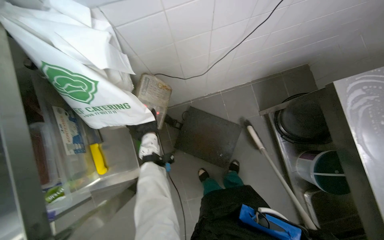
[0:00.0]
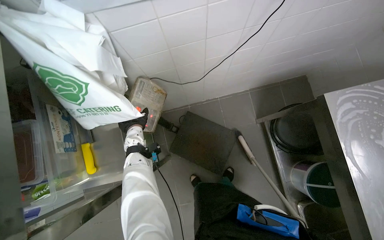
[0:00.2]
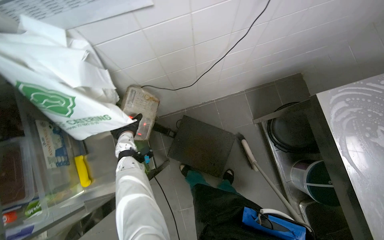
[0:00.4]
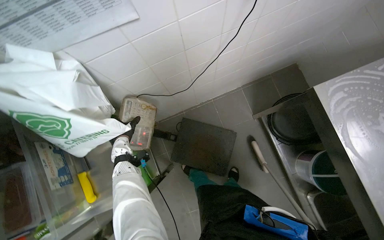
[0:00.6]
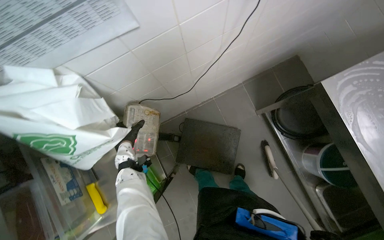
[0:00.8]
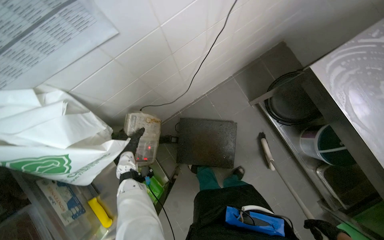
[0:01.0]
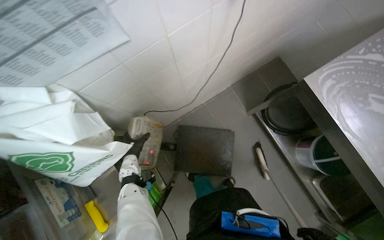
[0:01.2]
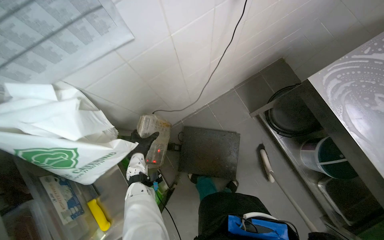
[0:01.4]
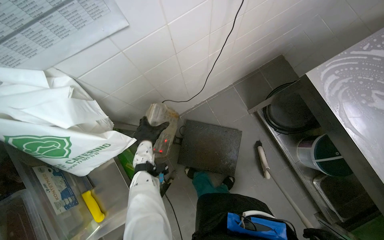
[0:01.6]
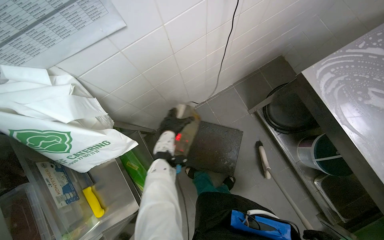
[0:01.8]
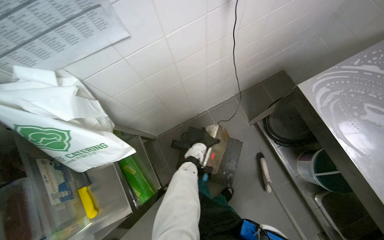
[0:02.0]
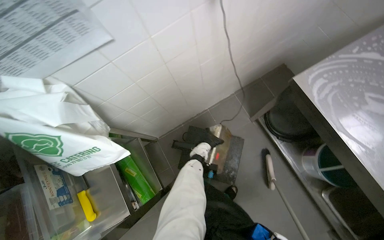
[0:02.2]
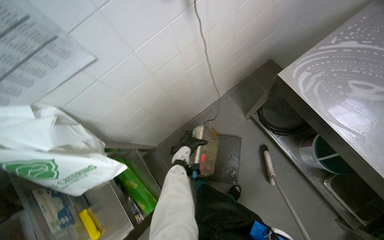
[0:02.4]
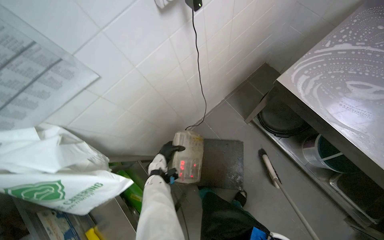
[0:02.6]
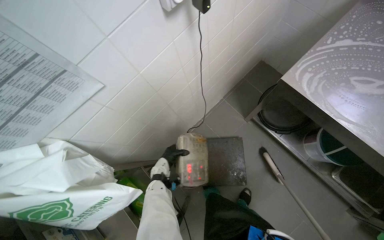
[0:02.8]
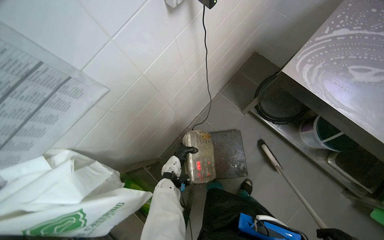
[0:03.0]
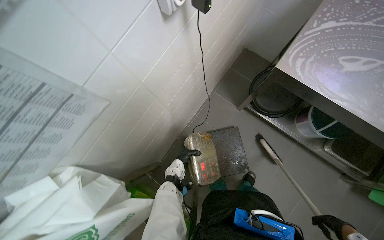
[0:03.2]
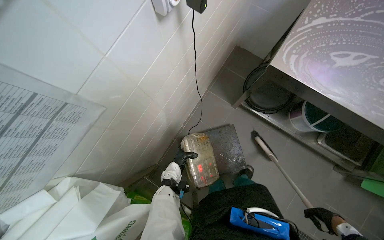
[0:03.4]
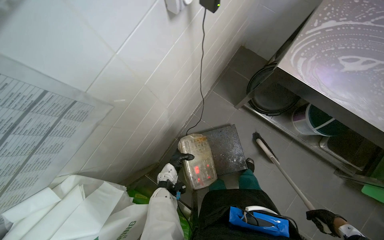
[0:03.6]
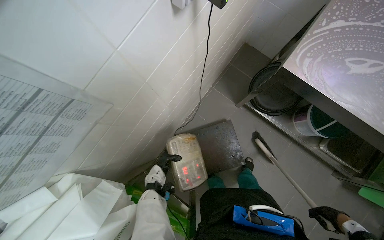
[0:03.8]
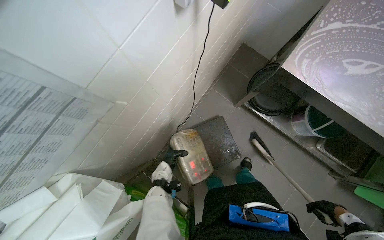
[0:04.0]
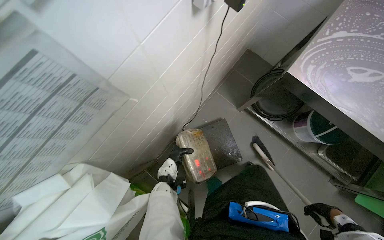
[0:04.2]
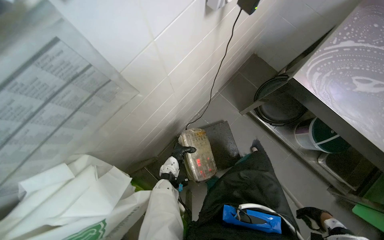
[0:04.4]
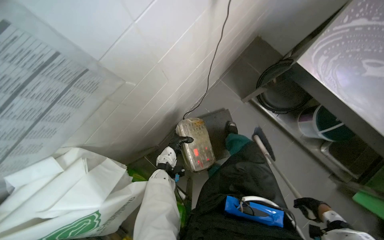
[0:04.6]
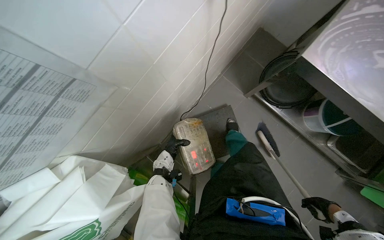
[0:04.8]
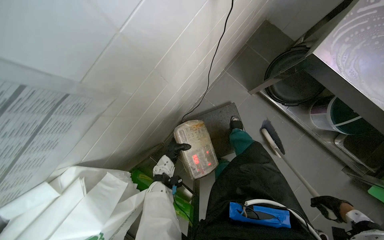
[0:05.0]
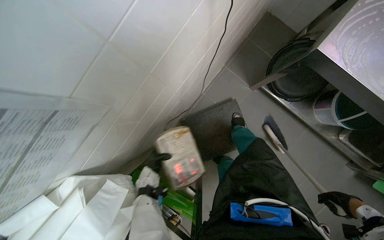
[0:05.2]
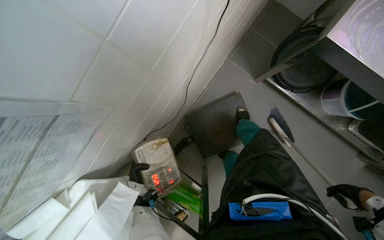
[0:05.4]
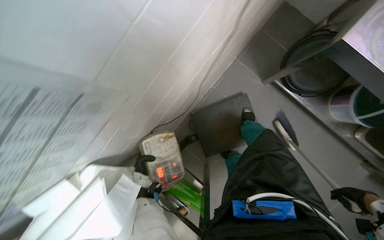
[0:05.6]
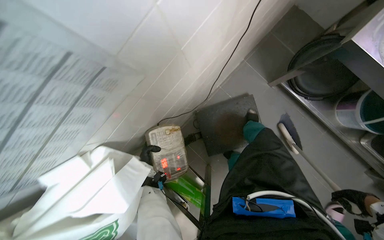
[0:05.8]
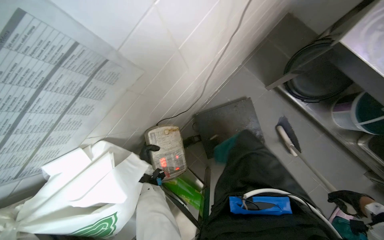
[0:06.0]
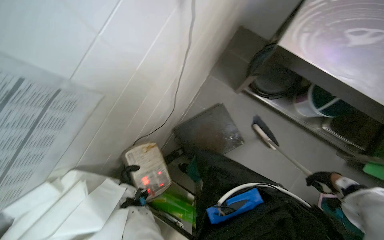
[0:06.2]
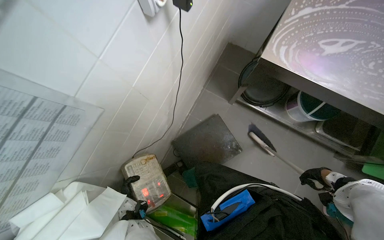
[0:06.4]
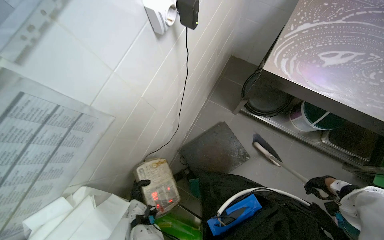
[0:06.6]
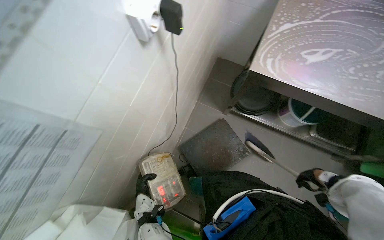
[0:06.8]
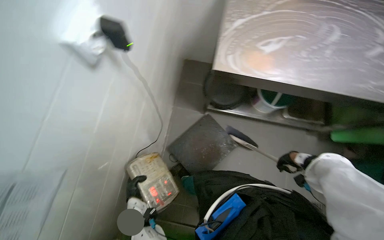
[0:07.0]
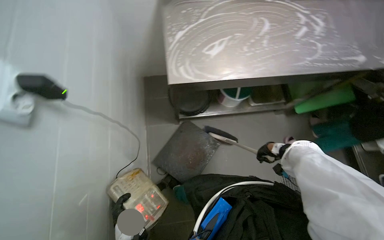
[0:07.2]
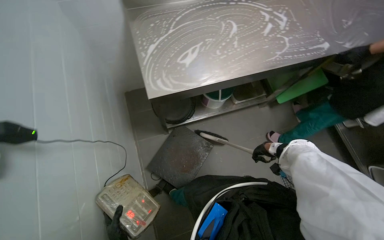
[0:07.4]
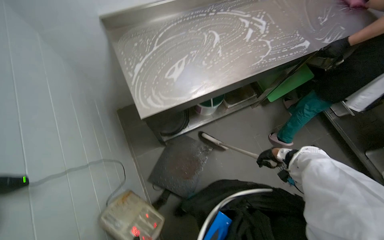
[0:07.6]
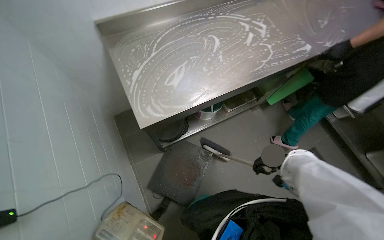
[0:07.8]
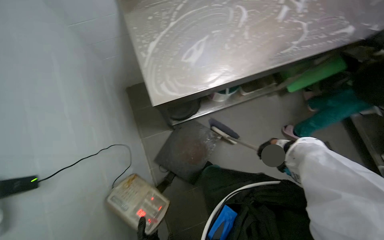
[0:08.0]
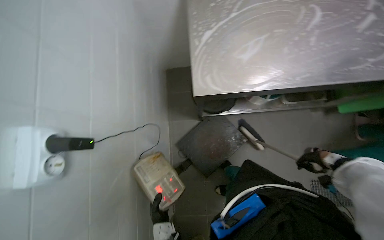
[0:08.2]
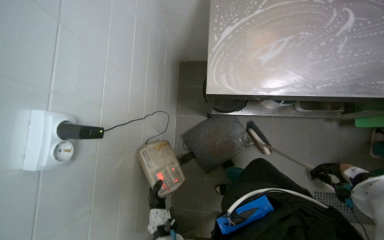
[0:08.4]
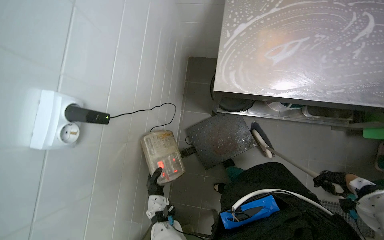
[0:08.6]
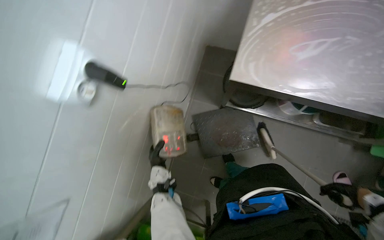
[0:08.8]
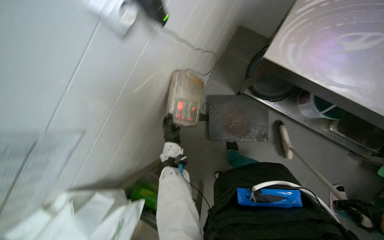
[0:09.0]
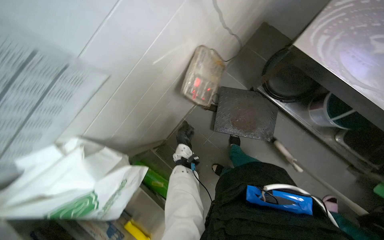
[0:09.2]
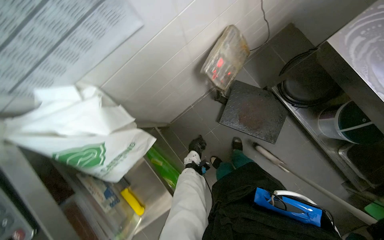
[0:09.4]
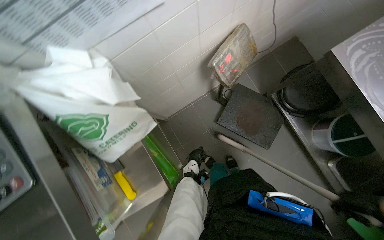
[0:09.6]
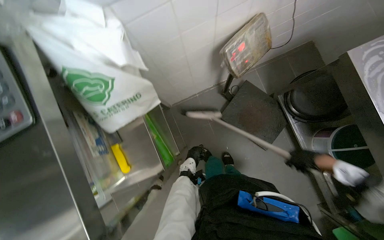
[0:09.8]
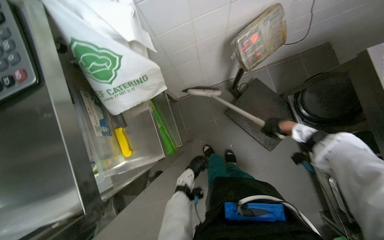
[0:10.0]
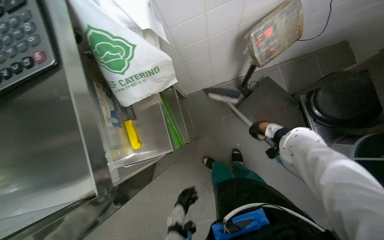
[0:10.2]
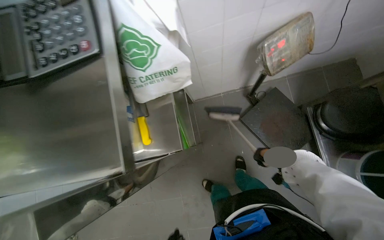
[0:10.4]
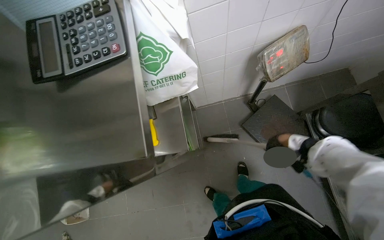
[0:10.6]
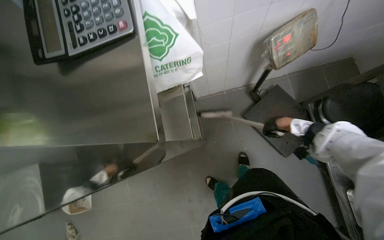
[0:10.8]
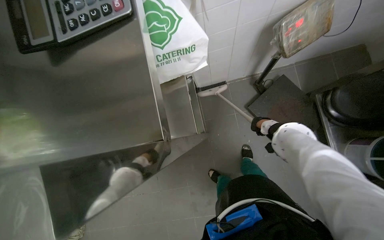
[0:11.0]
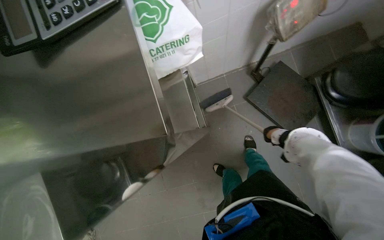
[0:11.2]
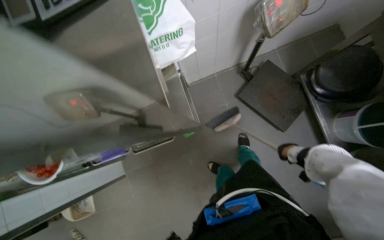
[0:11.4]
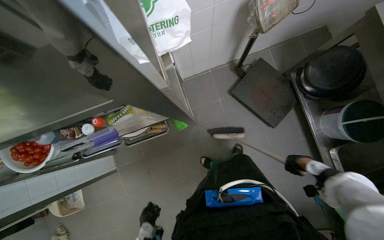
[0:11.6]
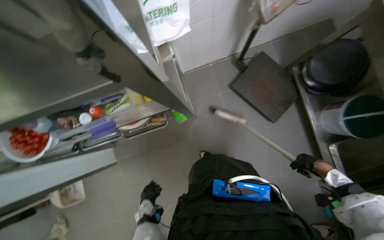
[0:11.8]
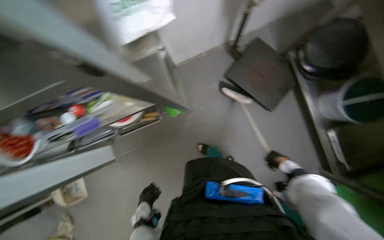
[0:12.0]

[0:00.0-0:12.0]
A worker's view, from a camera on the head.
Job: sweeping floor.
The whole recording: Sweeping kitchen floor. The worker sweeps the kitchen floor with a broom and dustpan, moving chairs to clean underneath them.
0:00.0 to 0:01.6: The left hand goes to the left and returns, roughly 15 cm each way.
0:06.0 to 0:07.6: The wearer's head swings some 70 degrees to the right. The camera pitches upward, by approximately 20 degrees.
0:07.6 to 0:09.0: The wearer looks about 55 degrees further to the left. The view tilts some 25 degrees downward.
0:09.0 to 0:10.4: Everything in view rotates approximately 45 degrees clockwise.
0:10.4 to 0:12.0: The right hand moves about 5 cm up the picture and comes back.

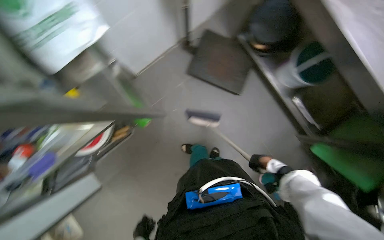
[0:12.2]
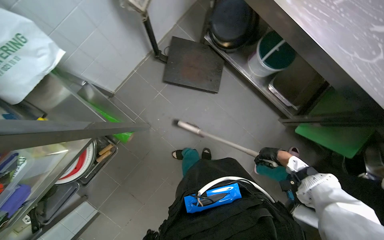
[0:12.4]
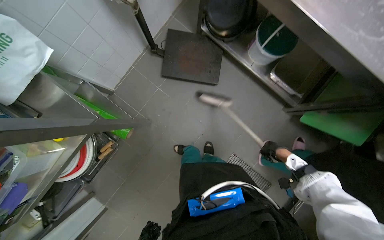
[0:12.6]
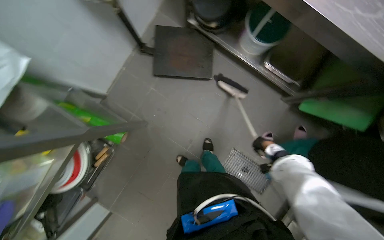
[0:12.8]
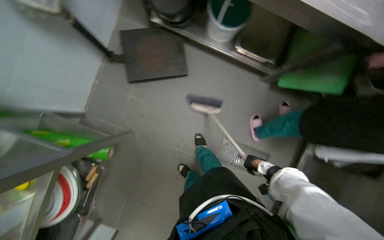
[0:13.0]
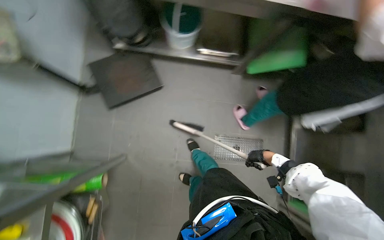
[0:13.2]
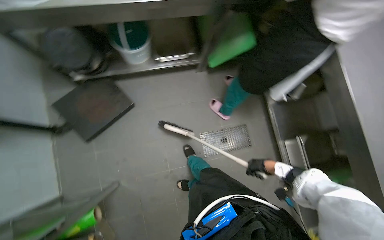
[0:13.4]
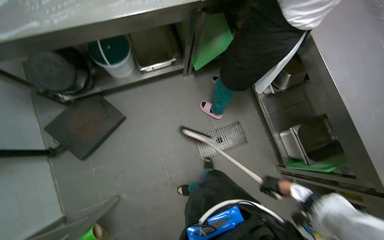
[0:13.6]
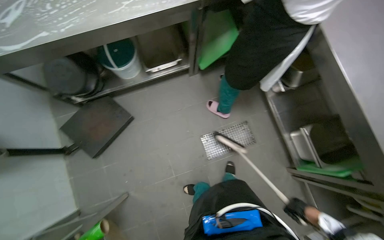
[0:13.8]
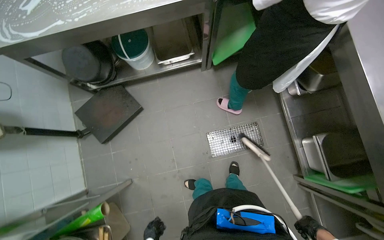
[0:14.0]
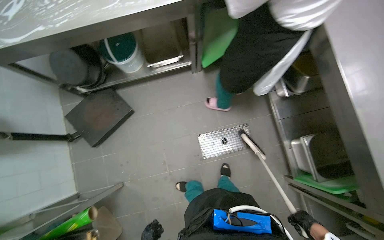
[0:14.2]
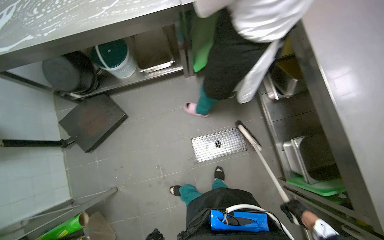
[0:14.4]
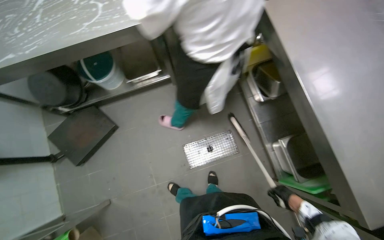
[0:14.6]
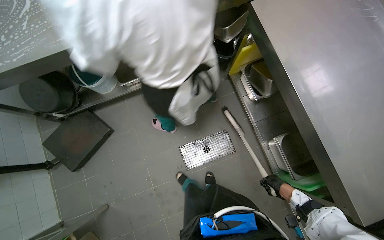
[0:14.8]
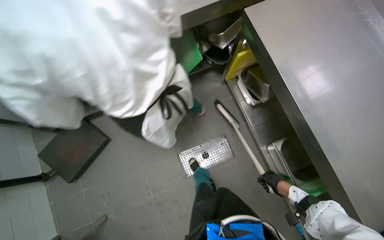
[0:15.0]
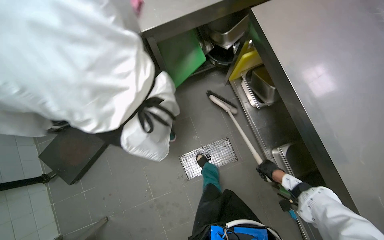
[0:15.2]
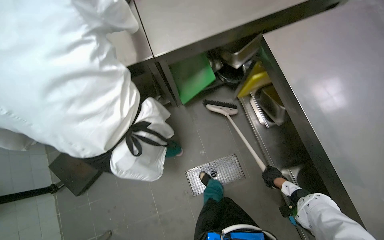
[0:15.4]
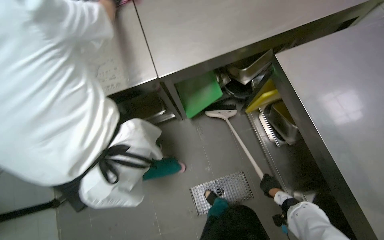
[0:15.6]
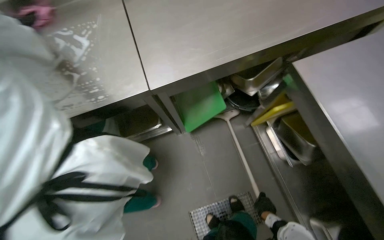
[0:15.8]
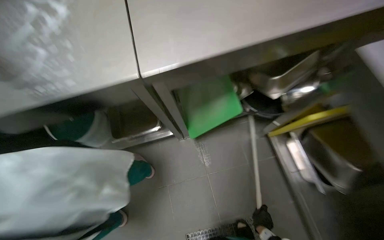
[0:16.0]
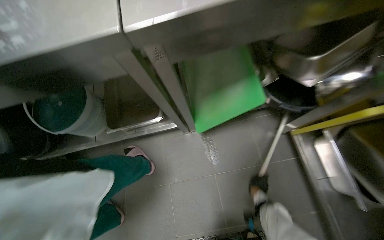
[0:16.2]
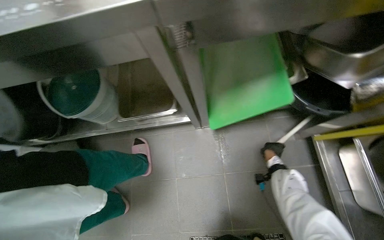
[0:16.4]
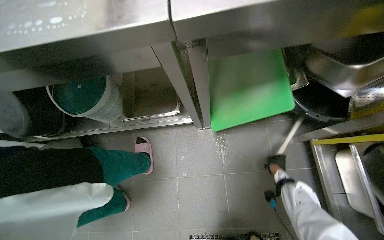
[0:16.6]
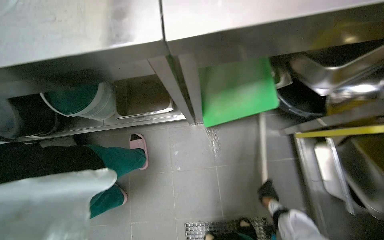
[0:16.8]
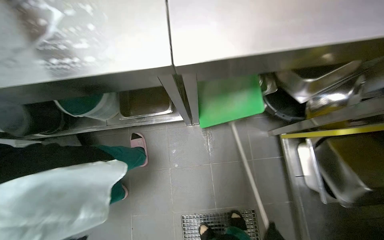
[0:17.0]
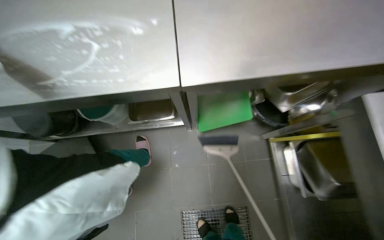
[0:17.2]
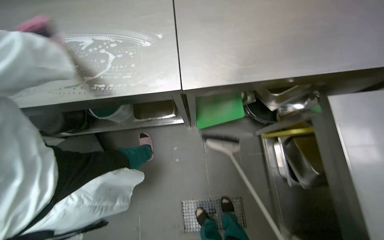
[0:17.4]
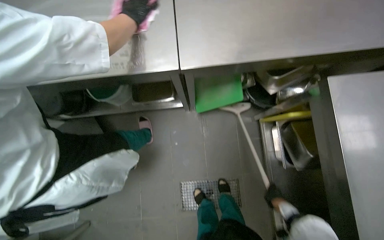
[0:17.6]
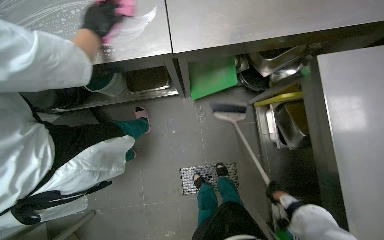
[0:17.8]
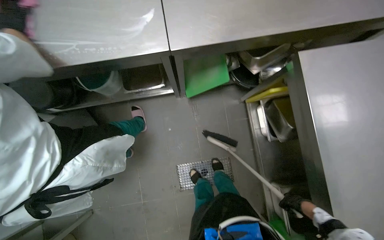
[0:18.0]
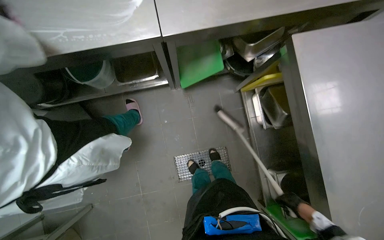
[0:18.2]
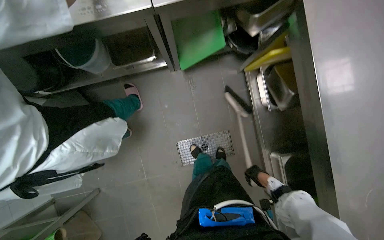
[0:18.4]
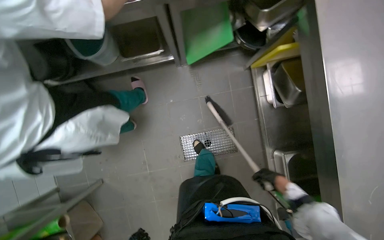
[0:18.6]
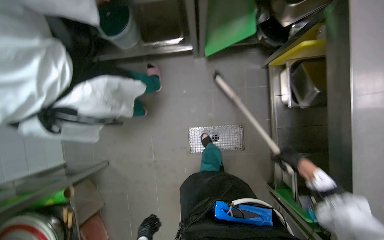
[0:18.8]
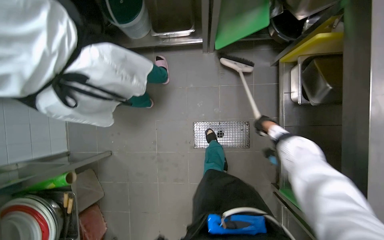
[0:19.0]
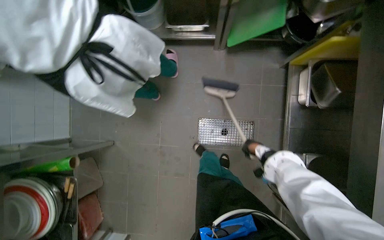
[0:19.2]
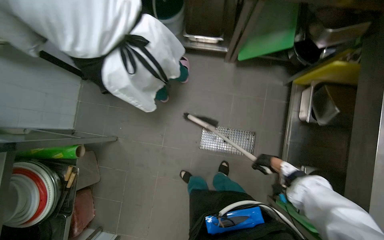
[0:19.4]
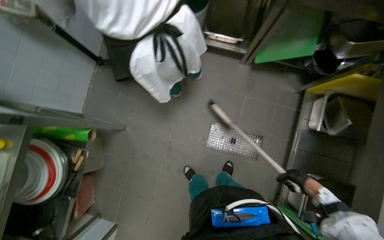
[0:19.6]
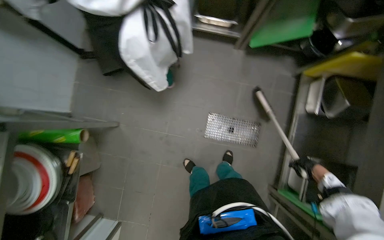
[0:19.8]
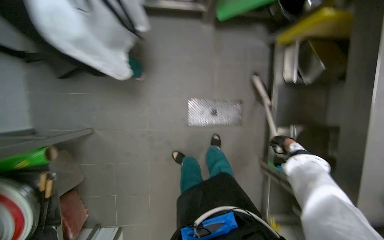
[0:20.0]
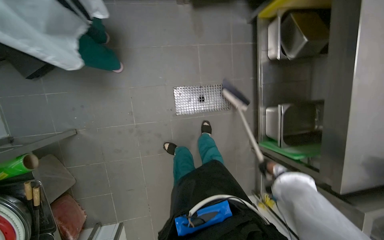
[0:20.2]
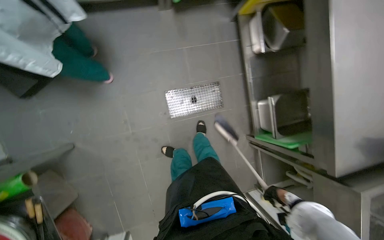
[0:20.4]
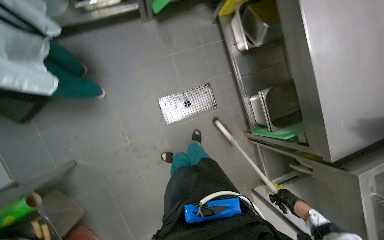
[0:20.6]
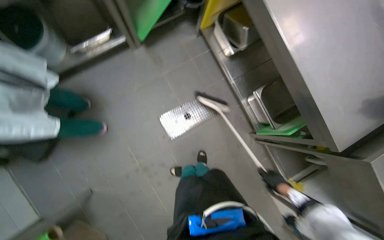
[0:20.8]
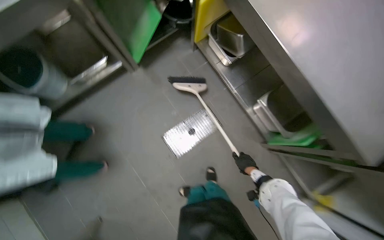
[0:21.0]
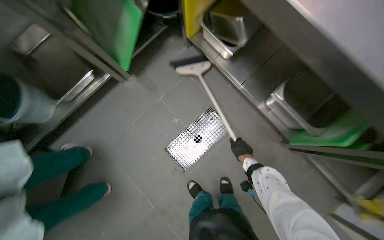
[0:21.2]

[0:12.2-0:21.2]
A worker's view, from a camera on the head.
Job: sweeping floor.
The whole recording: Sweeping kitchen floor. The worker sweeps the kitchen floor with a broom and dustpan, moving chairs to clean underneath them.
0:12.2 to 0:13.8: Everything in view rotates about 75 degrees counterclockwise.
0:13.8 to 0:15.2: The right hand heads up the picture and farther from the camera, covering about 30 cm.
0:15.2 to 0:16.6: The camera is carried some 60 cm. The head rotates some 25 degrees to the left.
0:16.6 to 0:18.2: The camera travels some 40 cm. The camera pitches downward, by some 15 degrees.
0:18.2 to 0:19.8: The camera is carried some 50 cm.
0:19.8 to 0:21.2: The head travels about 50 cm. The scene rotates counterclockwise by approximately 55 degrees.
